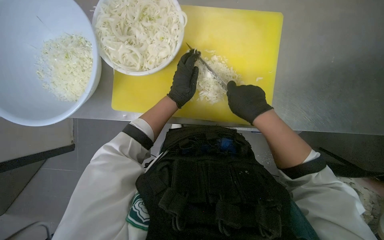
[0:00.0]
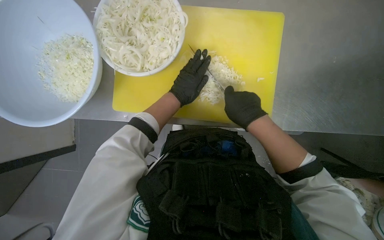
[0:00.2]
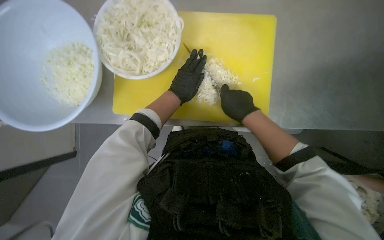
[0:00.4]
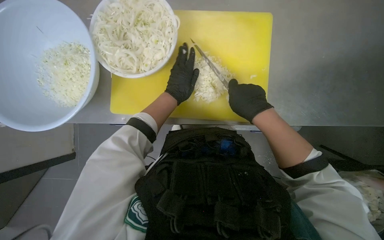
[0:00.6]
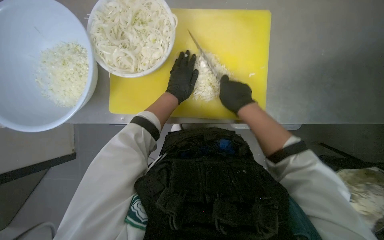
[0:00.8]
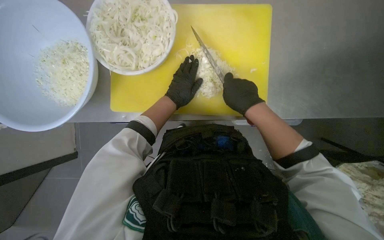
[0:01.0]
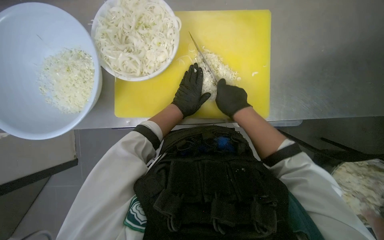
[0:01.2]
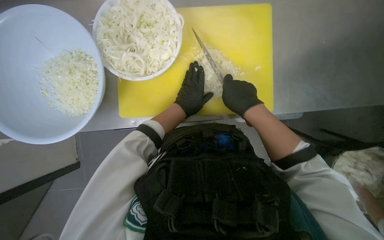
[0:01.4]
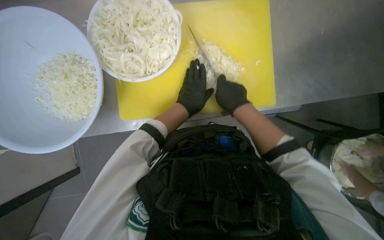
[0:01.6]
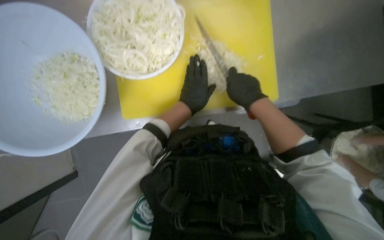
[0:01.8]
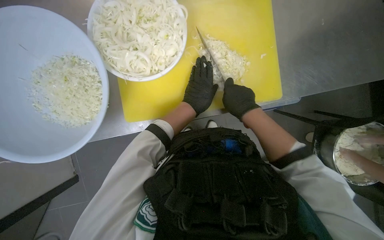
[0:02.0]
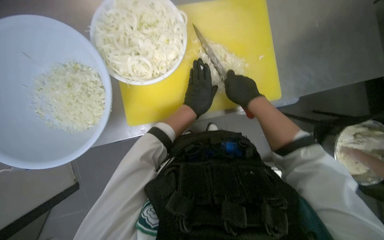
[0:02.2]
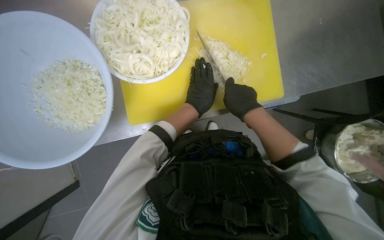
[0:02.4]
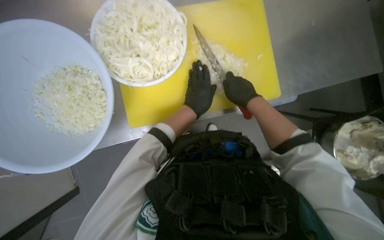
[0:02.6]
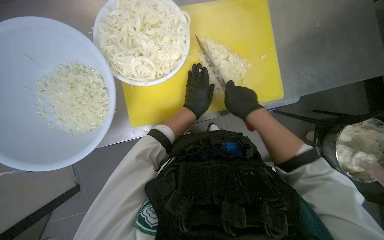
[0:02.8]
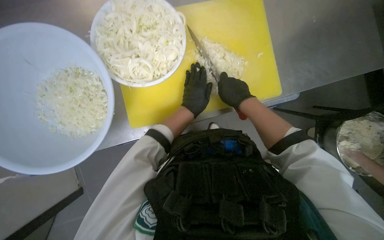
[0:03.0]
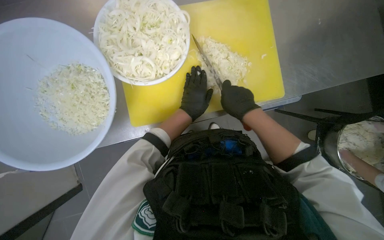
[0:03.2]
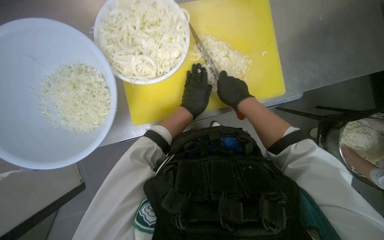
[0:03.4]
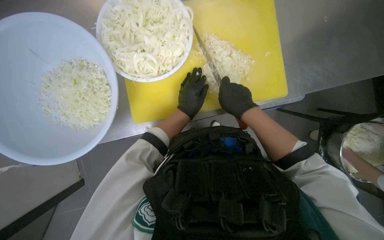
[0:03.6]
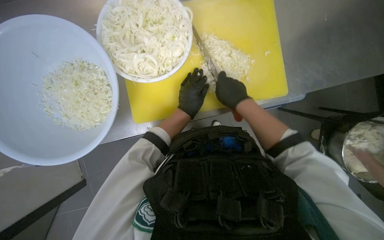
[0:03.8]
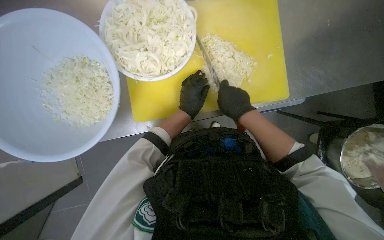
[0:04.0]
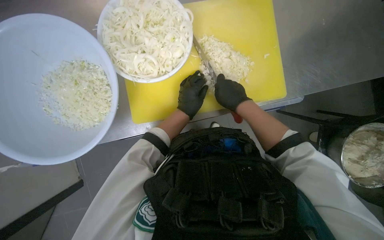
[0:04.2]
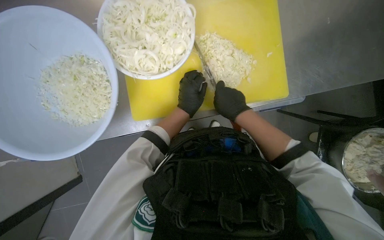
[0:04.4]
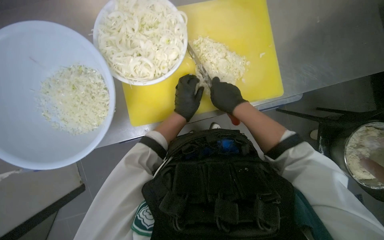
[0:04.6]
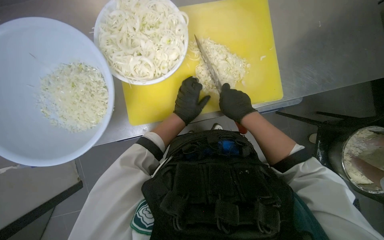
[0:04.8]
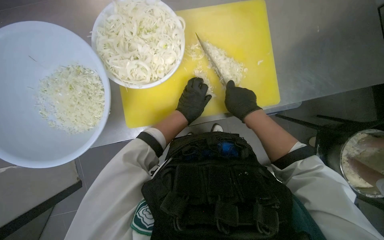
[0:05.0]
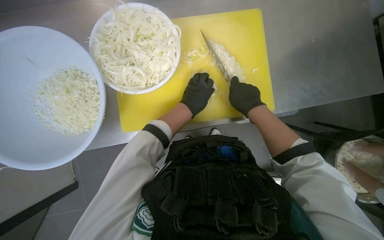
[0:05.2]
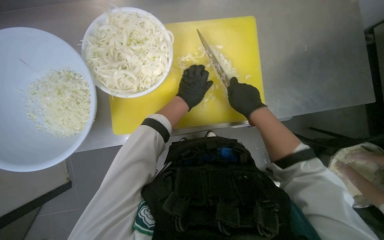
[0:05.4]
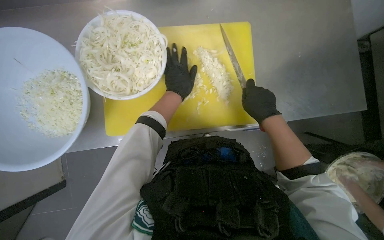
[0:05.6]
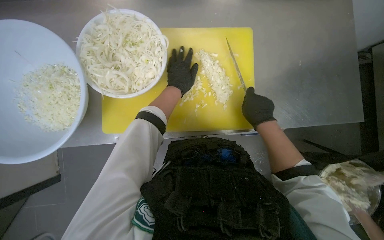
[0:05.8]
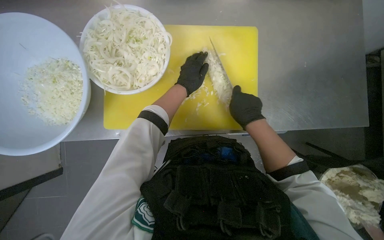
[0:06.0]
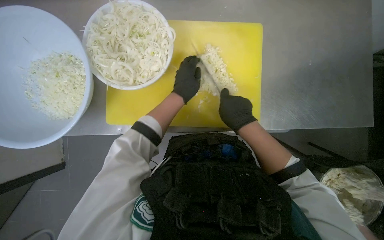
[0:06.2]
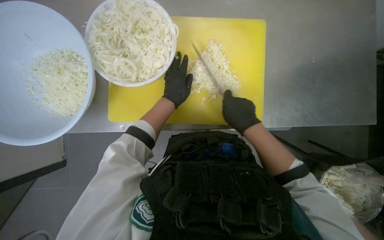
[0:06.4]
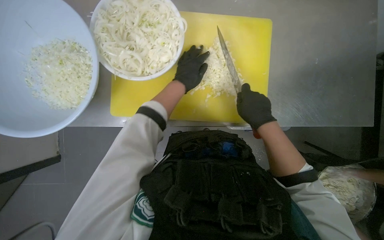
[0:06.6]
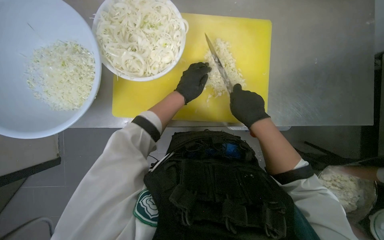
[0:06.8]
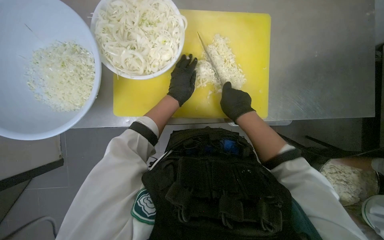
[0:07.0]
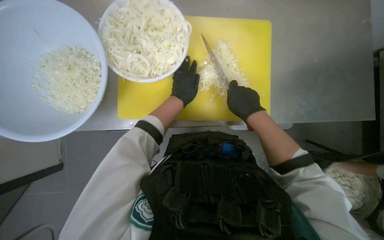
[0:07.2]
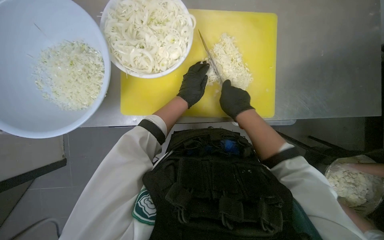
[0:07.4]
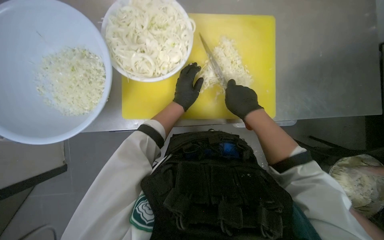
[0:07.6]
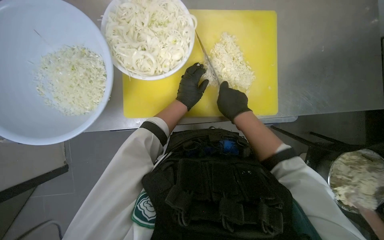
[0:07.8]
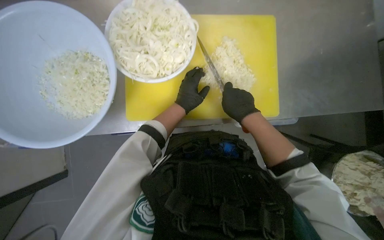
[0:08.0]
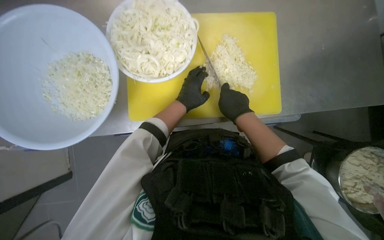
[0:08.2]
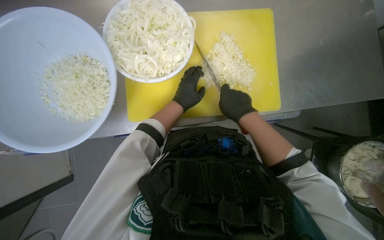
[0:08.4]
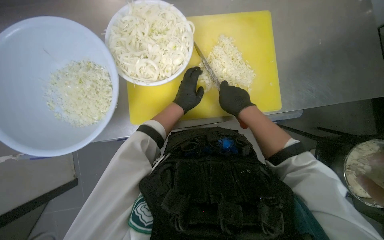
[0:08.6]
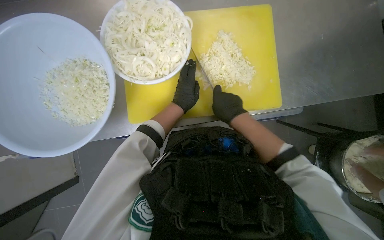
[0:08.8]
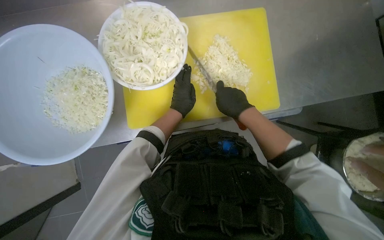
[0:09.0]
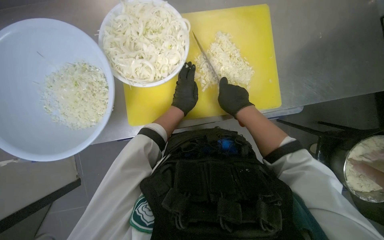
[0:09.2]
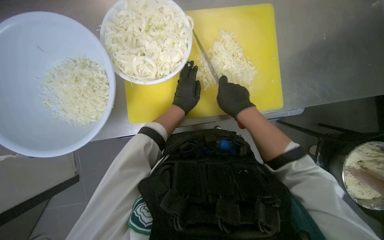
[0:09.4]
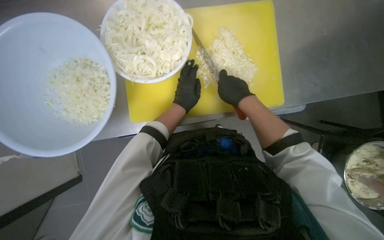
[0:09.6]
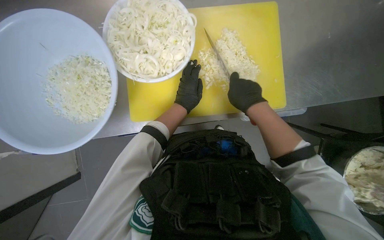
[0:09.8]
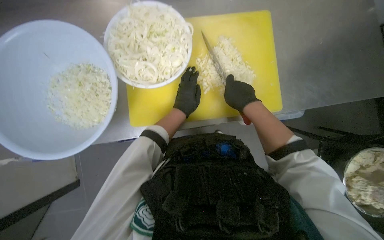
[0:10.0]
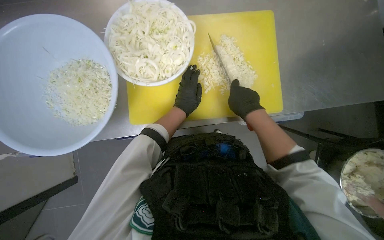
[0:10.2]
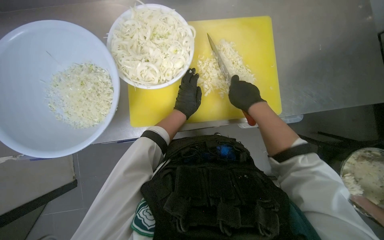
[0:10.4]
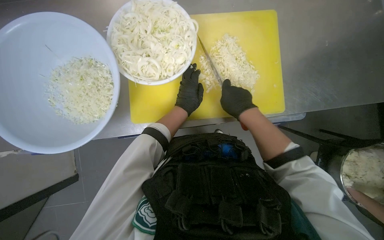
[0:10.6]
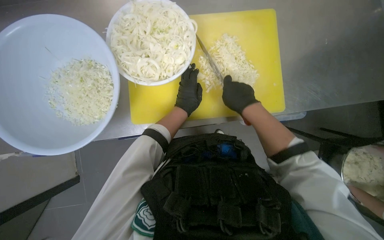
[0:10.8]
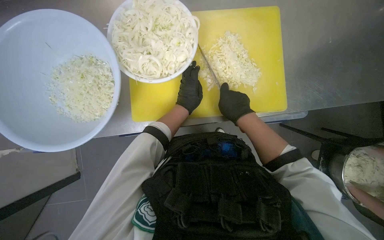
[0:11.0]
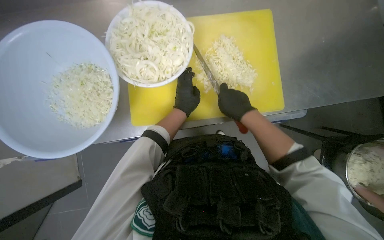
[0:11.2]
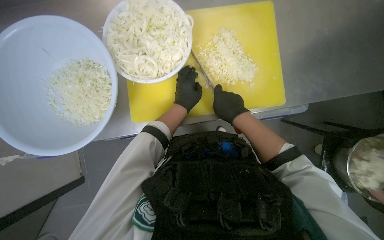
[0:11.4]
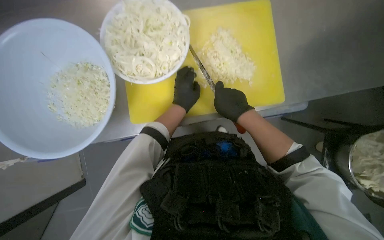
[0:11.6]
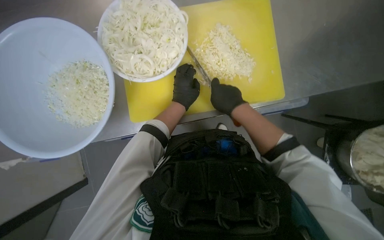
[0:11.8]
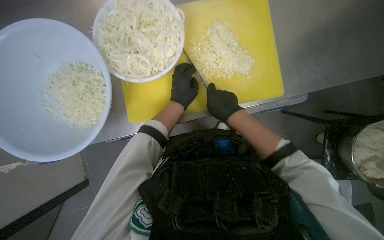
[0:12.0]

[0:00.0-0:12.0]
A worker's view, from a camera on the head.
Job: preparing food.
The whole recording: Chopping onions. The worker continues chopping onions on a yellow cutting board, then transfers them to a bowl and gets more onions to chop.
0:00.0 to 0:01.6: The hands make small movements and keep their place.
0:01.6 to 0:04.4: The hands stay close to where they were, moving slightly.
0:04.4 to 0:06.0: The left hand shifts about 15 cm up the picture.
0:07.6 to 0:12.0: The hands stay close to where they were, moving slightly.

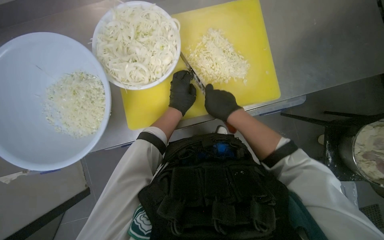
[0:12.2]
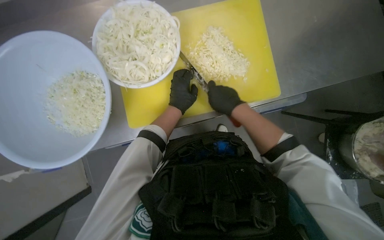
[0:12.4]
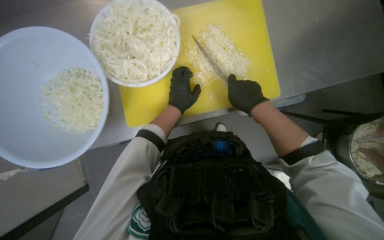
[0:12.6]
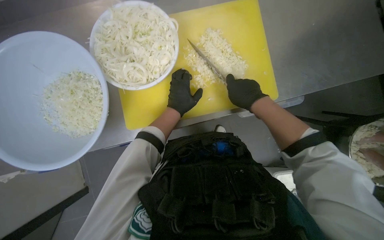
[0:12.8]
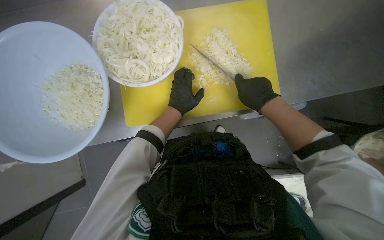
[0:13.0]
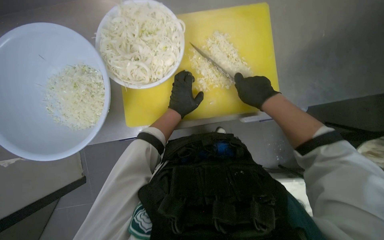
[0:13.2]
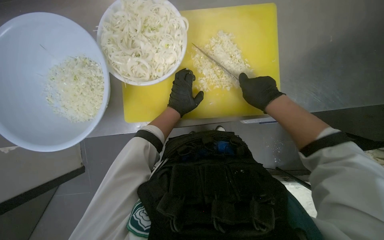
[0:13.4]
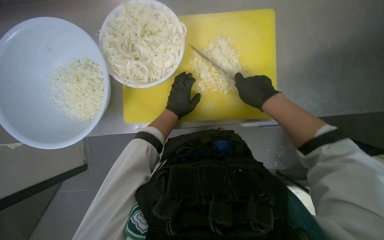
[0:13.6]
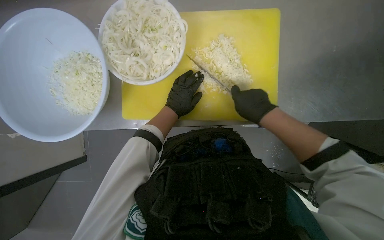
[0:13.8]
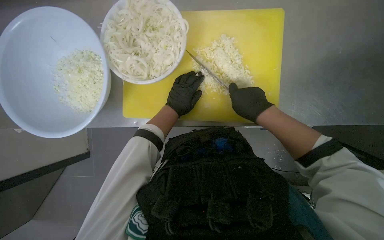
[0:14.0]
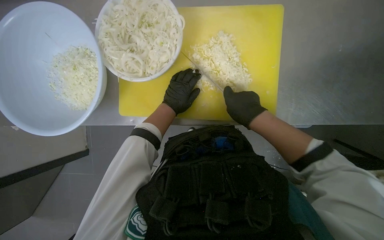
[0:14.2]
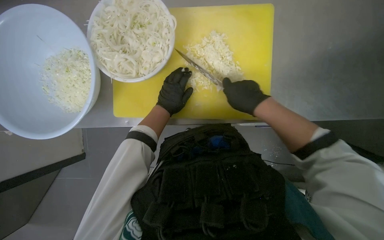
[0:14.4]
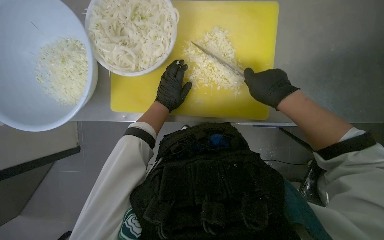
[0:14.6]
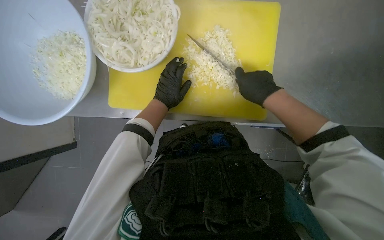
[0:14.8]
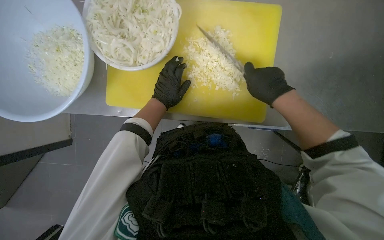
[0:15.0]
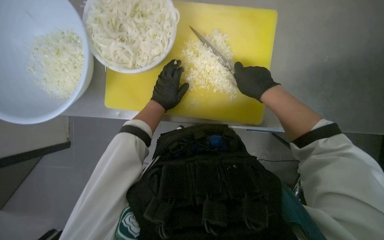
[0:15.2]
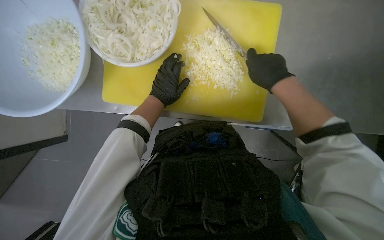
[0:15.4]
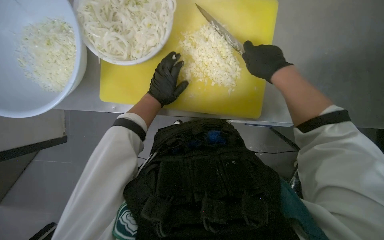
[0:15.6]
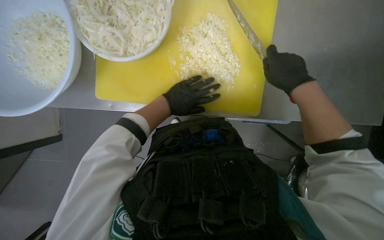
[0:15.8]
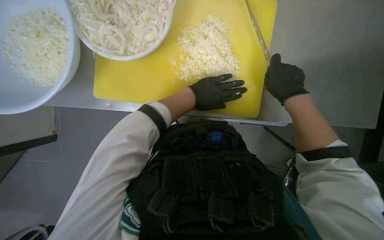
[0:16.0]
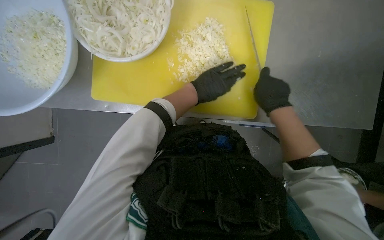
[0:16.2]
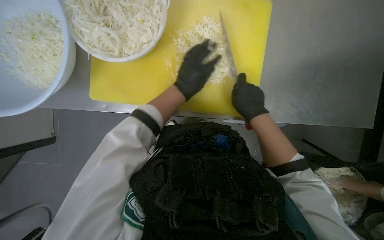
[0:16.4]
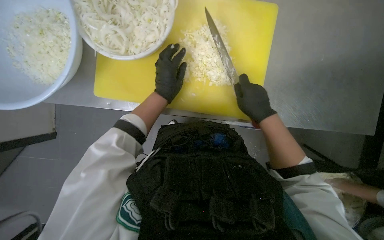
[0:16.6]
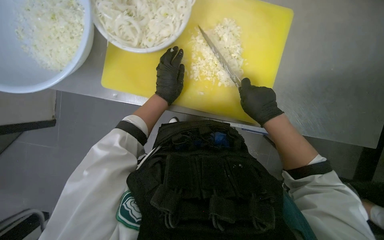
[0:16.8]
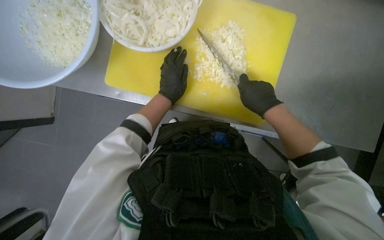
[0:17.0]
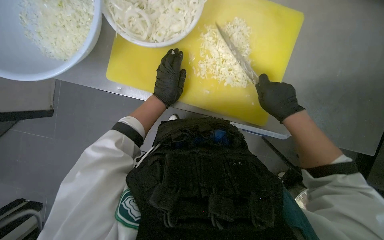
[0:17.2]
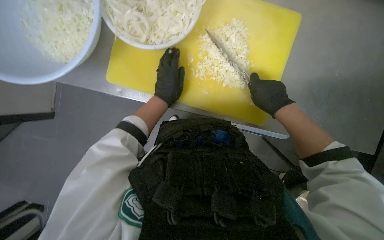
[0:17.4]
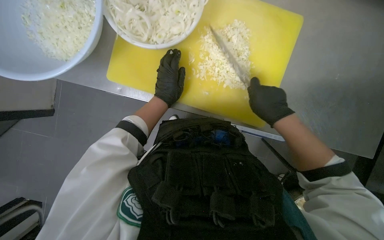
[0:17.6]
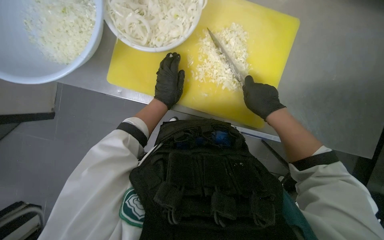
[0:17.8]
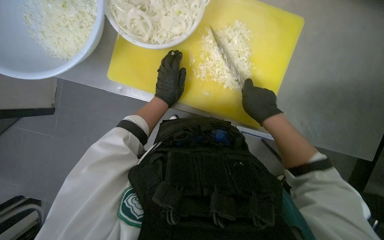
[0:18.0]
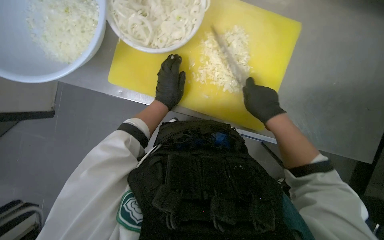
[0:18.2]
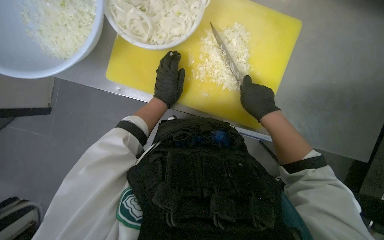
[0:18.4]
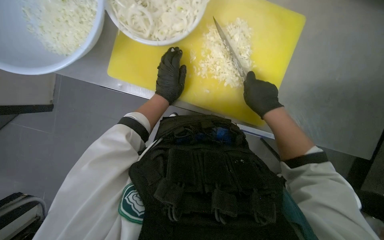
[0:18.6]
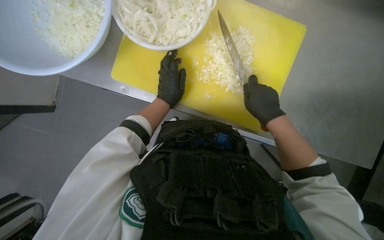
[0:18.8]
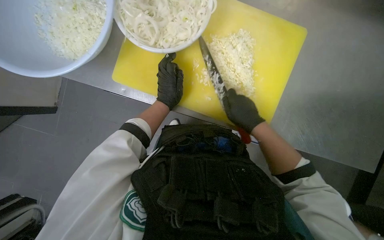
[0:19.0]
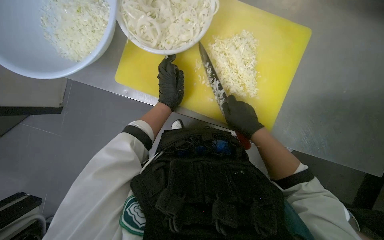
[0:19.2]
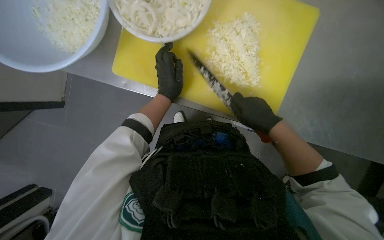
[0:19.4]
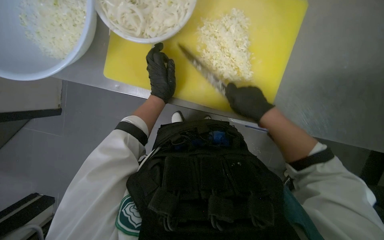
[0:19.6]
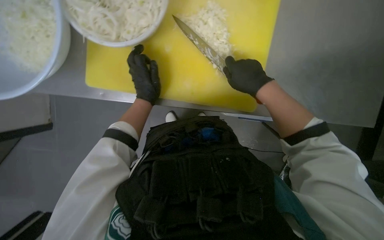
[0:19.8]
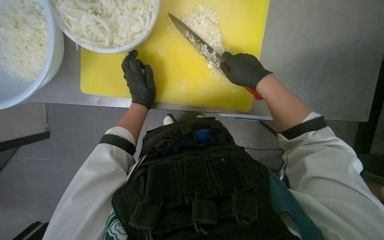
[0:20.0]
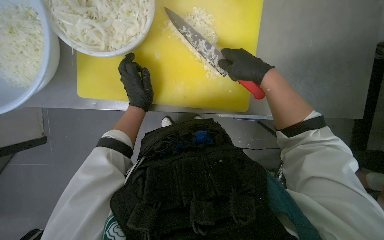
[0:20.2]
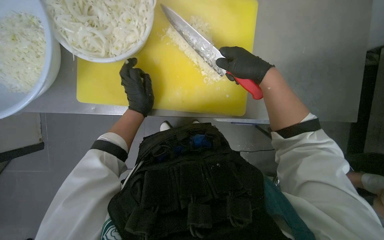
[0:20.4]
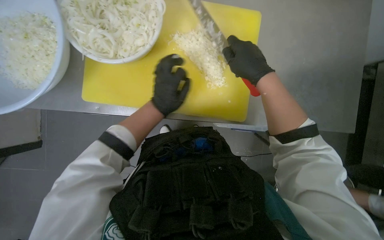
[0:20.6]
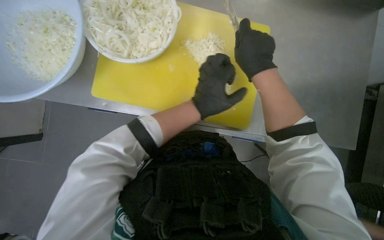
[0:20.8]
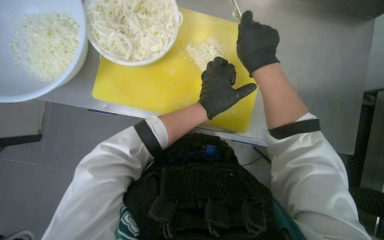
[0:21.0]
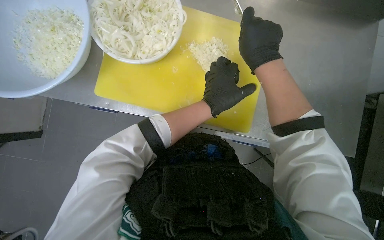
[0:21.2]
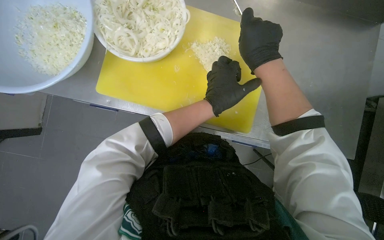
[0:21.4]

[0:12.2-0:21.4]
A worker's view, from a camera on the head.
Job: preparing food.
The whole recording: Chopping onions. The worker continues chopping onions on a yellow cutting board, then transfers them to a bowl and gets more onions to chop.
0:12.2 to 0:13.8: The right hand heads to the right, covering approximately 10 cm.
0:13.8 to 0:15.2: The hands are busy where they are.
0:15.2 to 0:16.8: The left hand goes to the right and returns, about 15 cm each way.
0:16.8 to 0:19.8: The hands are busy where they are.
0:19.8 to 0:21.4: The left hand shifts roughly 15 cm to the right. The right hand travels up the picture by approximately 10 cm.
